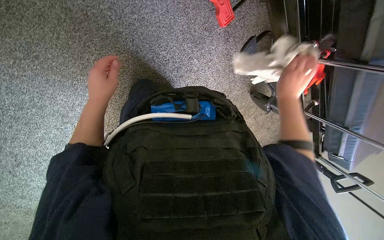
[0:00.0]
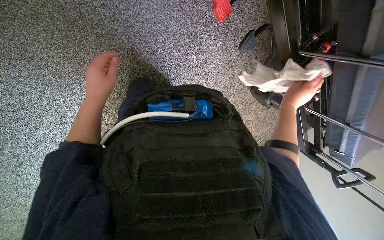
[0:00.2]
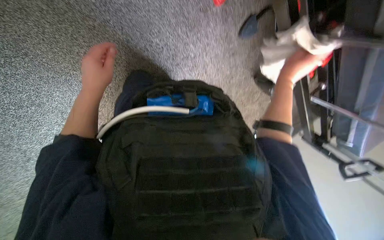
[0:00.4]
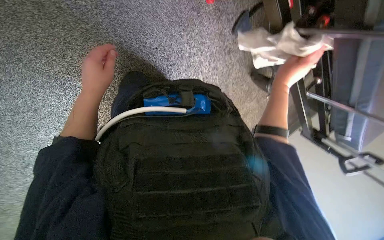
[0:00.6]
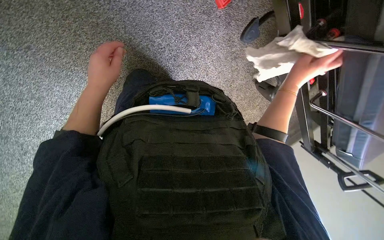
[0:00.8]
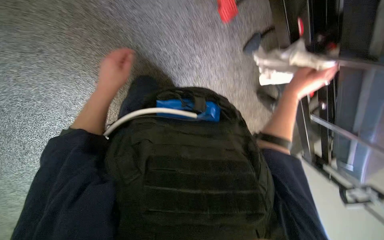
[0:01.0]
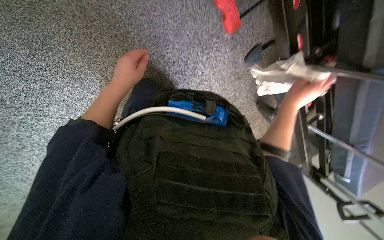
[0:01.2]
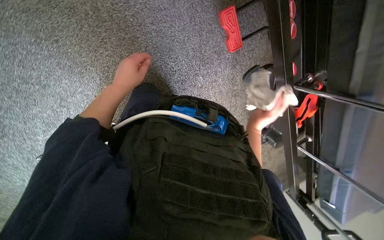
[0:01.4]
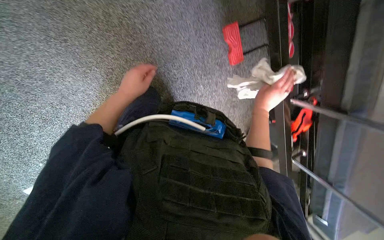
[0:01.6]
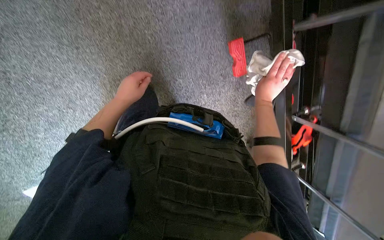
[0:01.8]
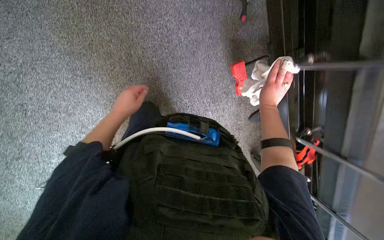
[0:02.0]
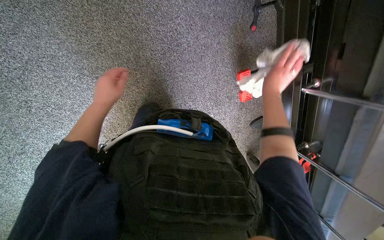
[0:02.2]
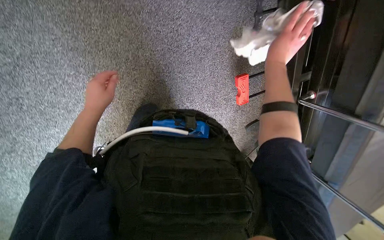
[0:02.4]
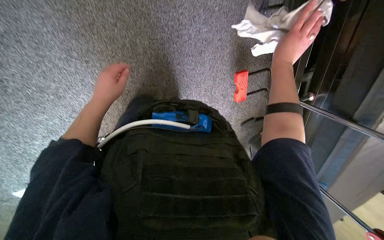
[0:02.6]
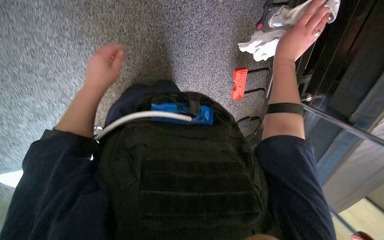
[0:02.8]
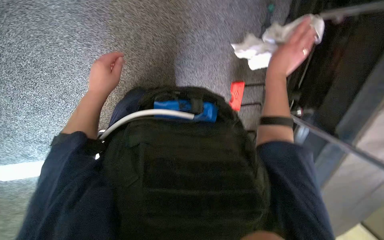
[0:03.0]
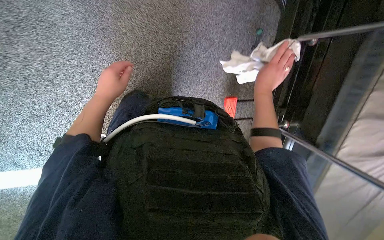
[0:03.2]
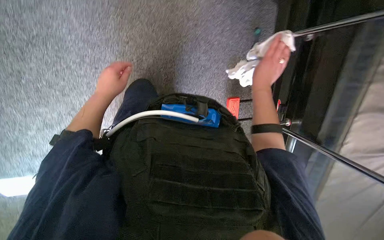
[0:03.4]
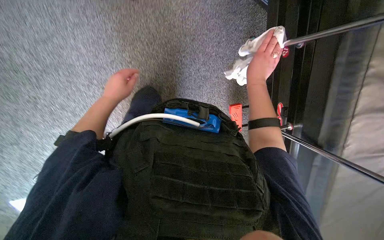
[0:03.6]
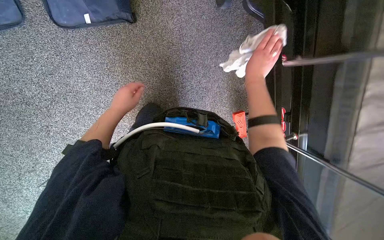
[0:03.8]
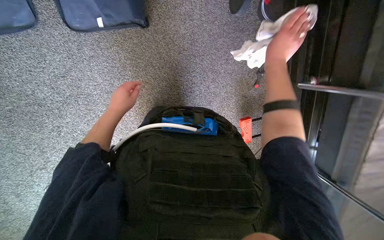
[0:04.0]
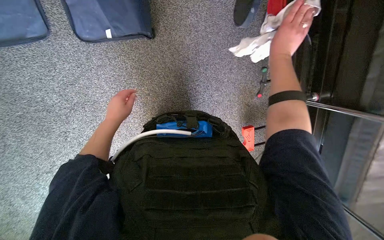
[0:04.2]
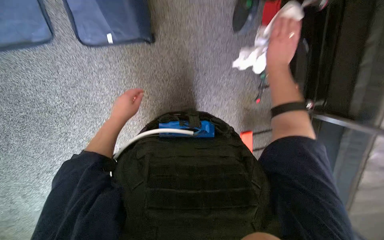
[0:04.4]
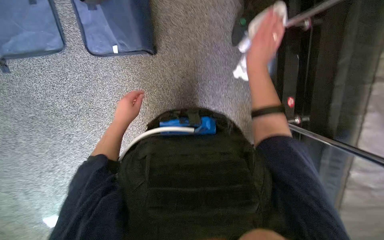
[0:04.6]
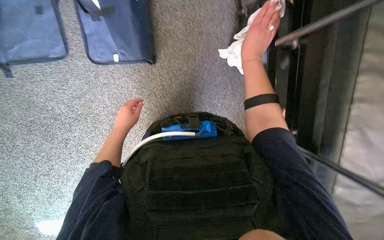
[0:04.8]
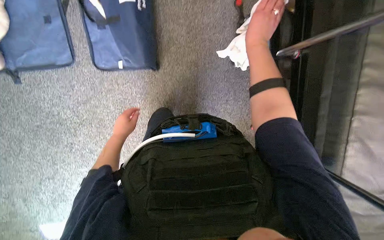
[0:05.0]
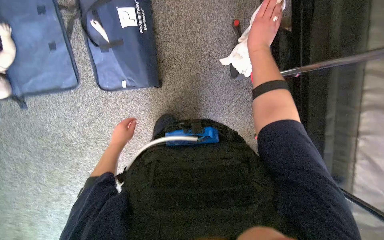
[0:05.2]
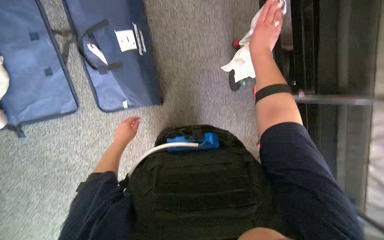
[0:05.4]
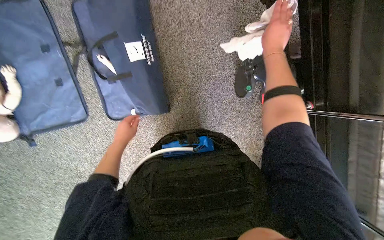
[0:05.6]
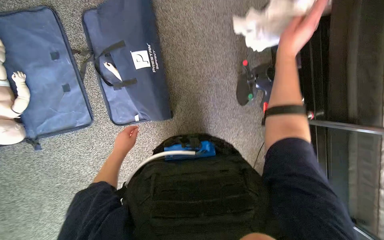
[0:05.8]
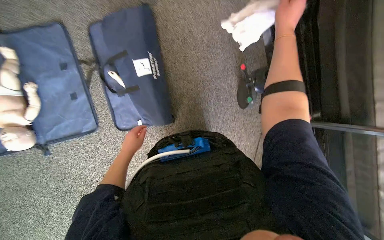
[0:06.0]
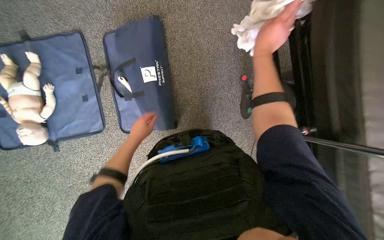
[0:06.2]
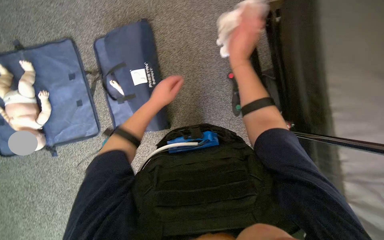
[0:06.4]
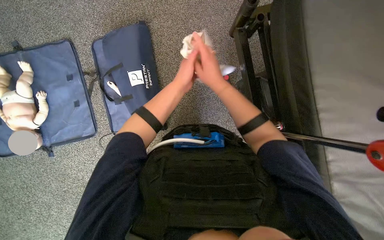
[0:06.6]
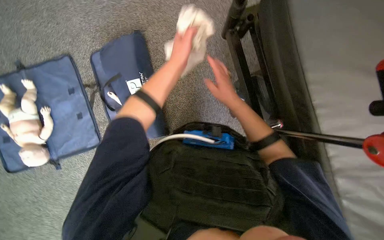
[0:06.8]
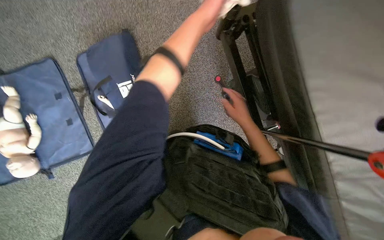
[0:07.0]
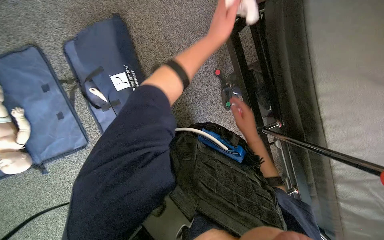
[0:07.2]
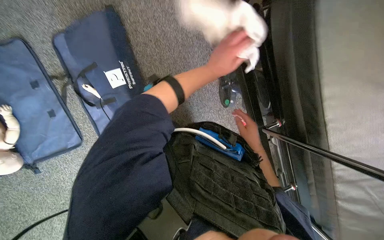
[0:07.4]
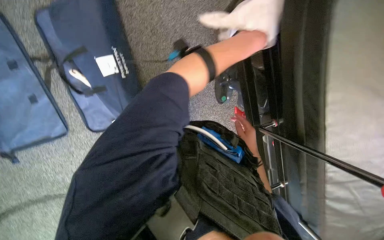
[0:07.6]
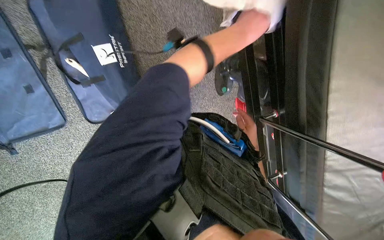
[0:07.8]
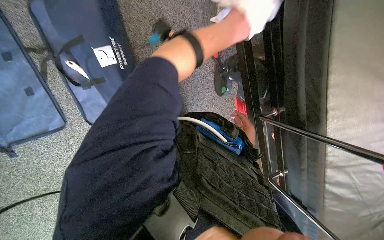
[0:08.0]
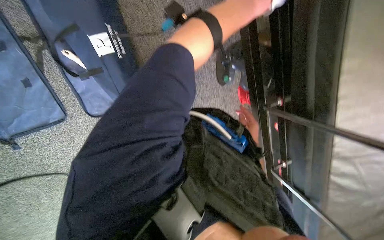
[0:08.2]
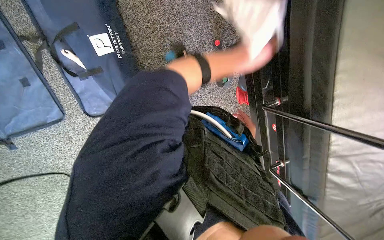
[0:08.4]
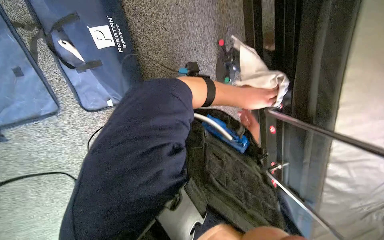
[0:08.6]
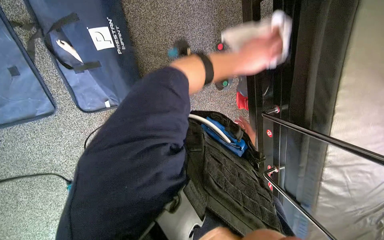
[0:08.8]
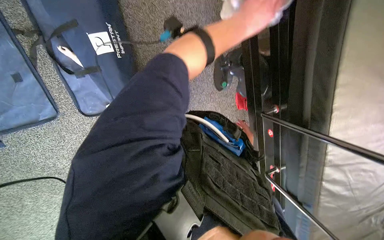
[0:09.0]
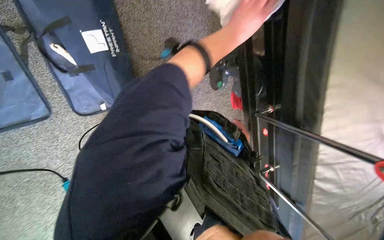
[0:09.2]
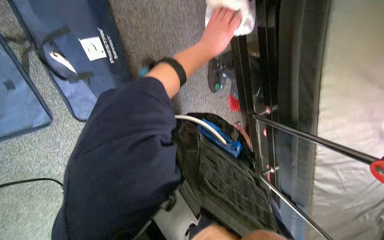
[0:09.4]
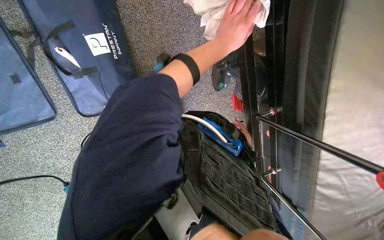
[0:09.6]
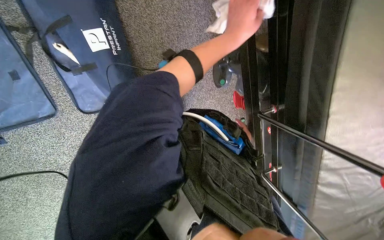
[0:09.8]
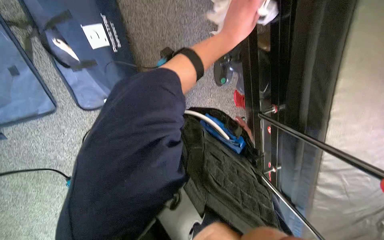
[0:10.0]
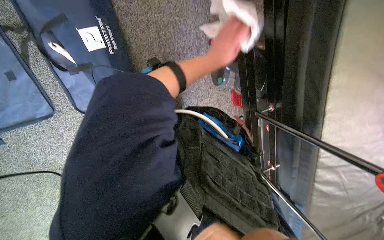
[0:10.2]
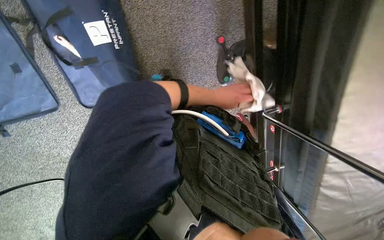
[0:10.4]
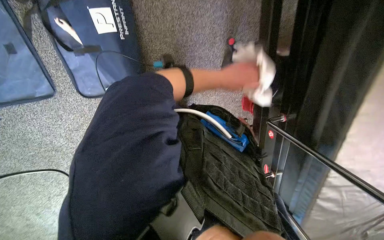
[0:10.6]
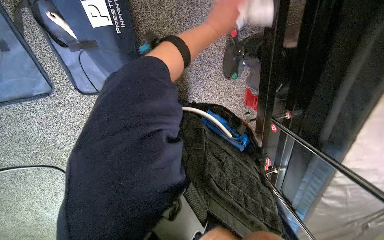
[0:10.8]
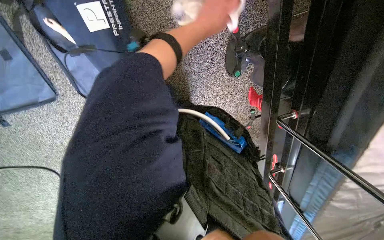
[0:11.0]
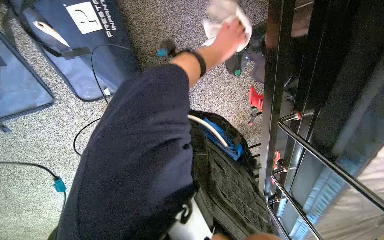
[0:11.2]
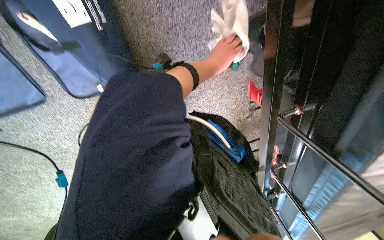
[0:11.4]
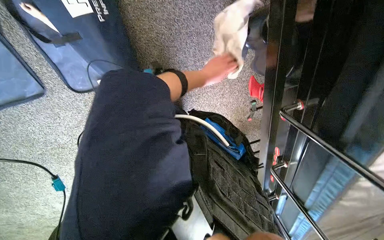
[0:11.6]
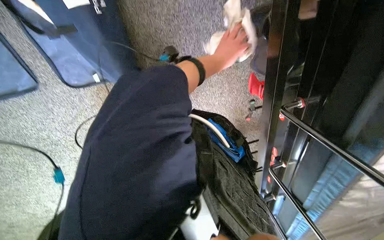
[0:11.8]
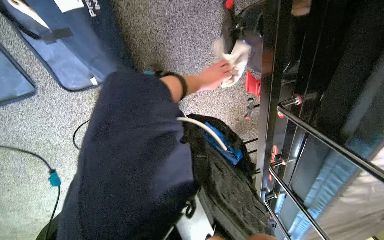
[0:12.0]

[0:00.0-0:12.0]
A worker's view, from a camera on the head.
Job: wiping surfaces.
The whole recording: Wiping stretcher frame. The worker wipes the metal frame and various components of the stretcher.
0:00.0 to 0:01.6: The view tilts some 15 degrees upward. The left hand travels to the right by approximately 10 cm.
0:01.6 to 0:03.0: The right hand travels up the picture and nearer to the camera by approximately 50 cm; the left hand heads to the left, covering about 15 cm.
0:04.4 to 0:06.0: The view tips upward by roughly 15 degrees. The right hand shifts roughly 40 cm up the picture and nearer to the camera.
0:06.0 to 0:07.6: The right hand is displaced down the picture by about 35 cm.
0:07.6 to 0:09.0: The left hand moves about 15 cm farther from the camera and comes back.
0:09.0 to 0:10.4: The left hand is displaced farther from the camera and down the picture by roughly 25 cm.
0:10.4 to 0:12.0: The left hand reaches approximately 15 cm nearer to the camera, then returns.

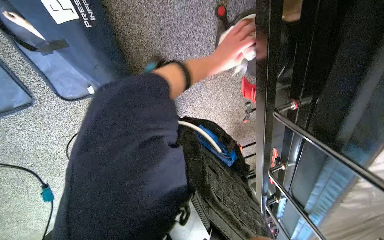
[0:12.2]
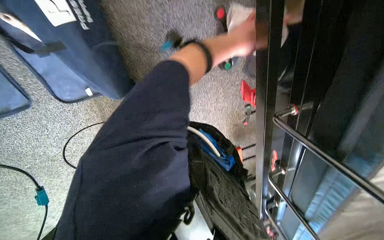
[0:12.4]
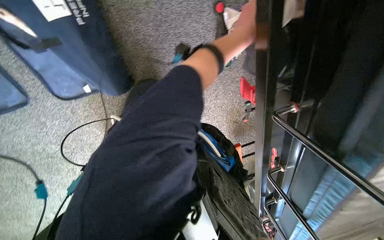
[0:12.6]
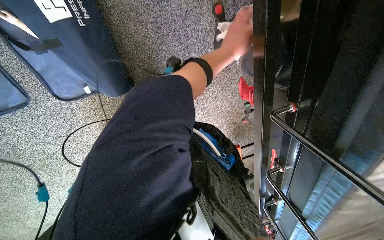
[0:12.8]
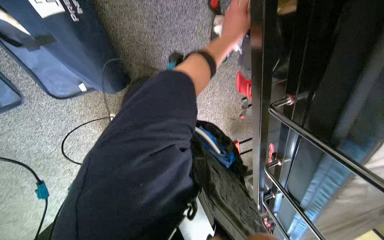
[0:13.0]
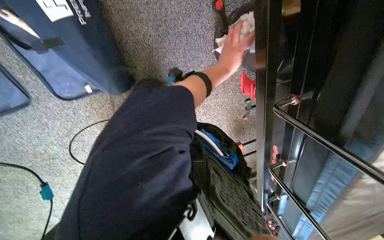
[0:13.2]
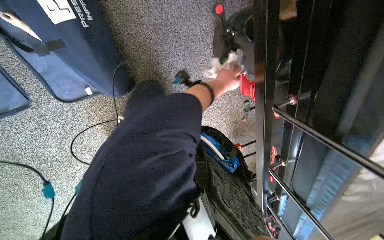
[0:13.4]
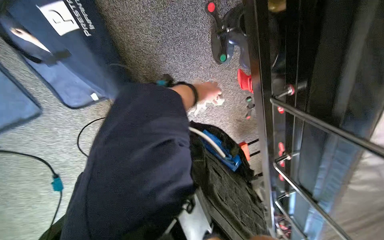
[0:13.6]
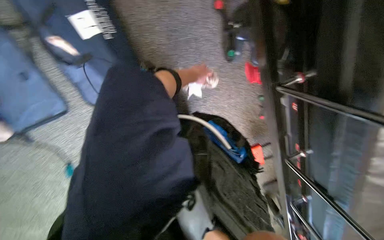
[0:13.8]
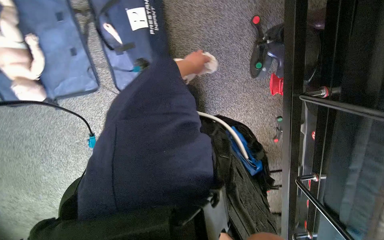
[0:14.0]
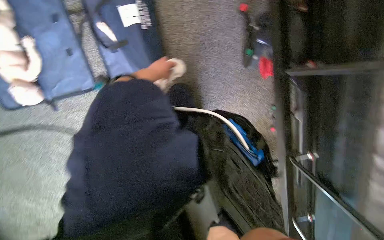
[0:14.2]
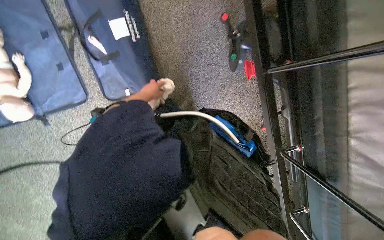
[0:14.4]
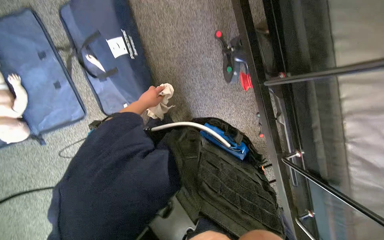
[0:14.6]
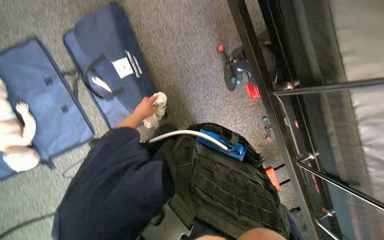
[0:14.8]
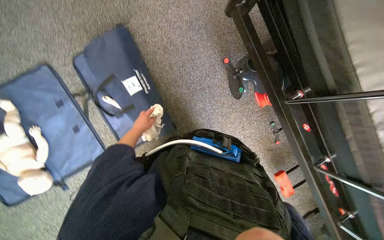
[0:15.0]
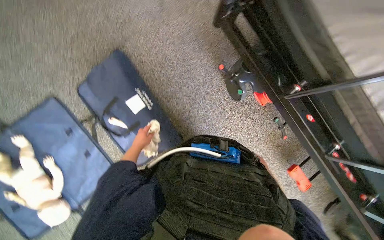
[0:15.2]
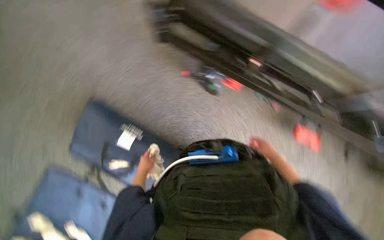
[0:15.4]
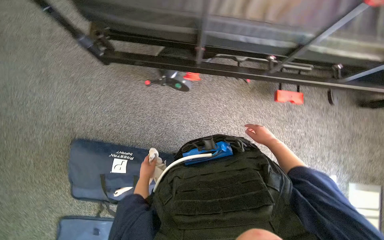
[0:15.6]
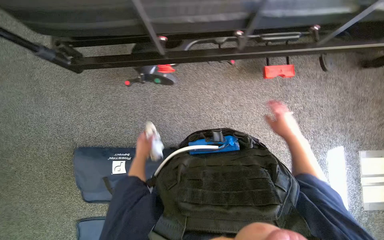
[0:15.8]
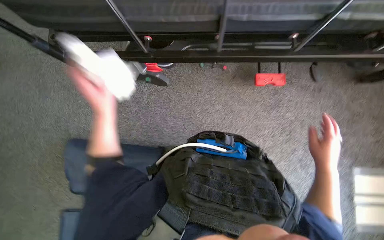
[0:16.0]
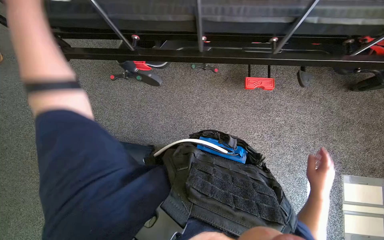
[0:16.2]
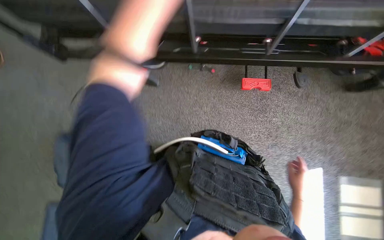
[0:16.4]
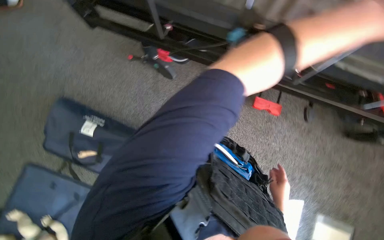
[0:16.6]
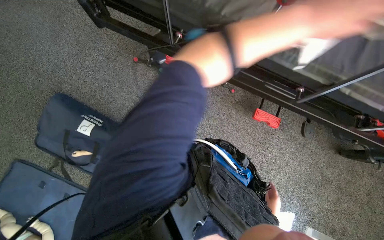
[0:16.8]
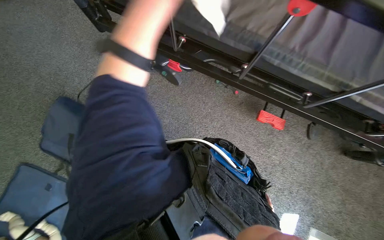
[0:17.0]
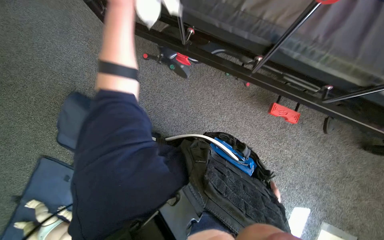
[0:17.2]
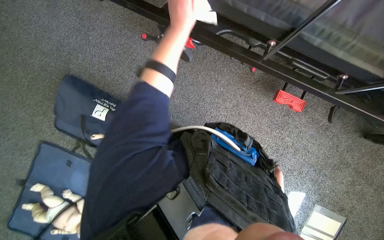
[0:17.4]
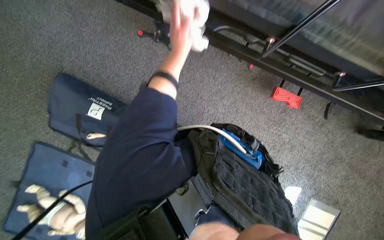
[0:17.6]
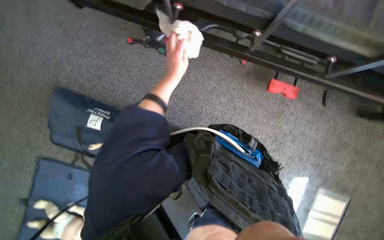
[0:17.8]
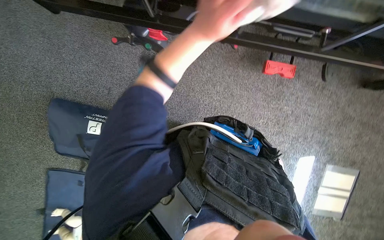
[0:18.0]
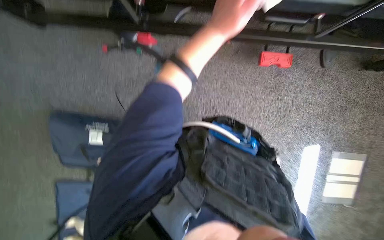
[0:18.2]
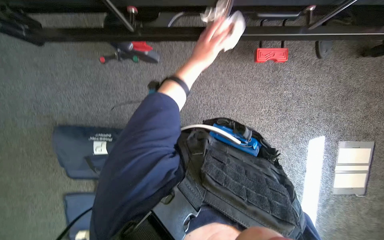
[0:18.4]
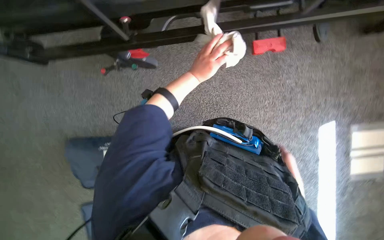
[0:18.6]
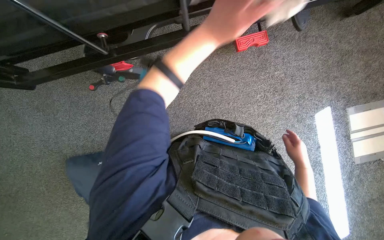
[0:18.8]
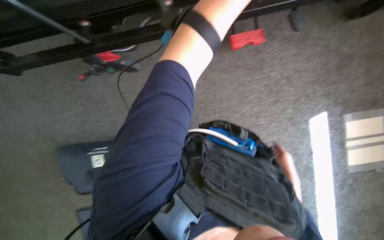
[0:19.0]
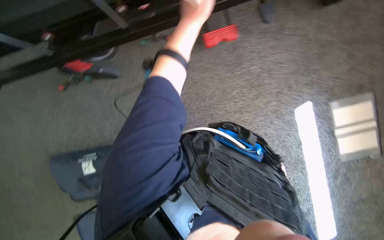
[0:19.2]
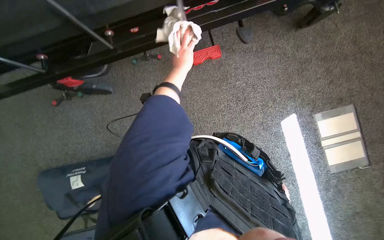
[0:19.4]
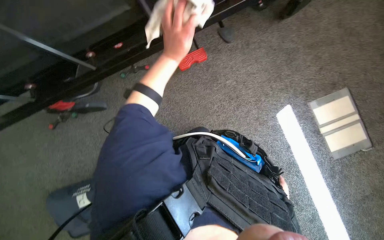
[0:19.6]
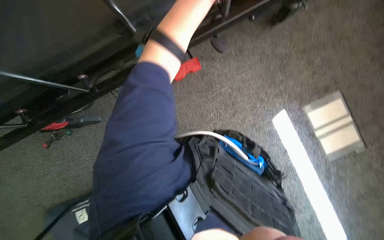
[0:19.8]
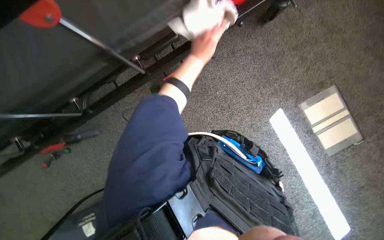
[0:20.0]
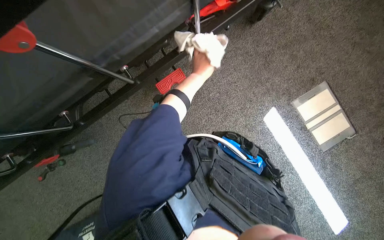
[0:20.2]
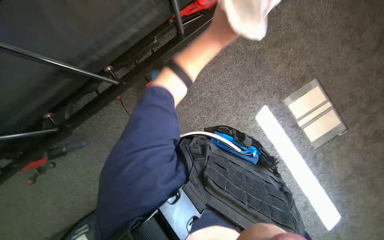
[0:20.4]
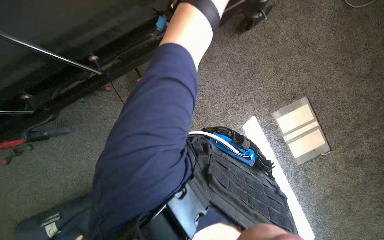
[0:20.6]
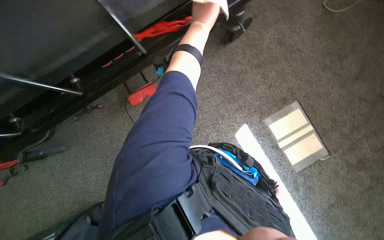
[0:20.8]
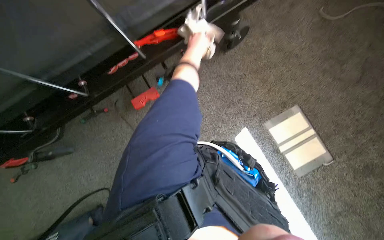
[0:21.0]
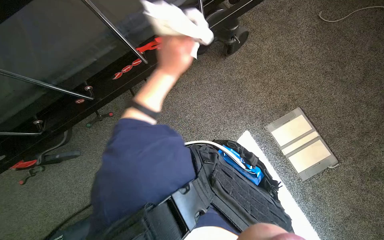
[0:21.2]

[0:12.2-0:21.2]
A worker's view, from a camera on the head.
Job: wiping surfaces.
The whole recording: Wiping stretcher frame. The worker wipes the metal frame and various components of the stretcher.
0:12.2 to 0:13.8: The left hand goes farther from the camera and returns, about 10 cm each way.
0:13.8 to 0:15.2: The camera pitches upward, by approximately 15 degrees. The left hand moves to the left, about 35 cm.
0:18.2 to 0:19.8: The view tips upward by about 15 degrees. Everything in view rotates approximately 35 degrees counterclockwise. The left hand goes nearer and farther, about 20 cm each way, reversing 3 times.
